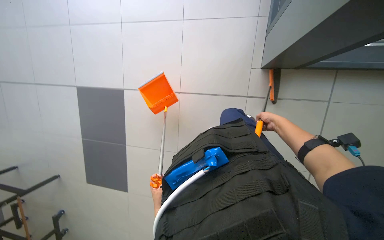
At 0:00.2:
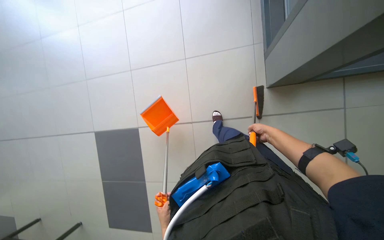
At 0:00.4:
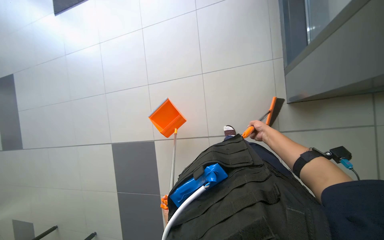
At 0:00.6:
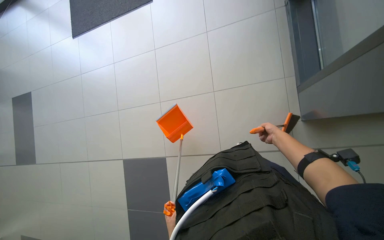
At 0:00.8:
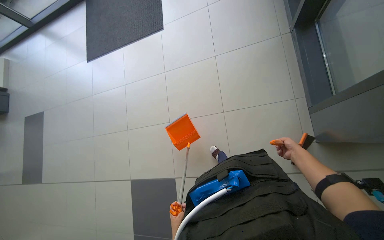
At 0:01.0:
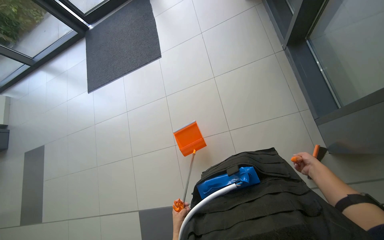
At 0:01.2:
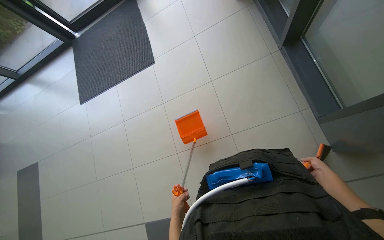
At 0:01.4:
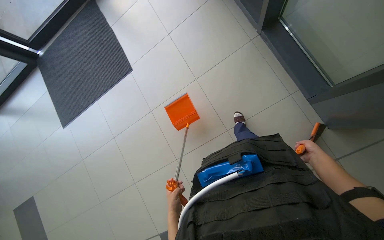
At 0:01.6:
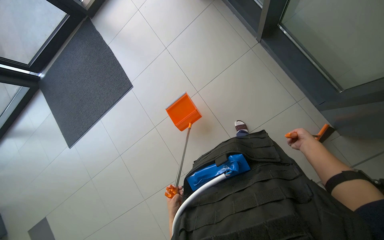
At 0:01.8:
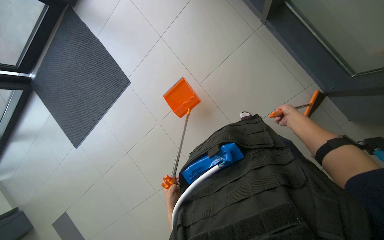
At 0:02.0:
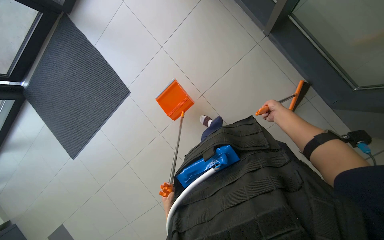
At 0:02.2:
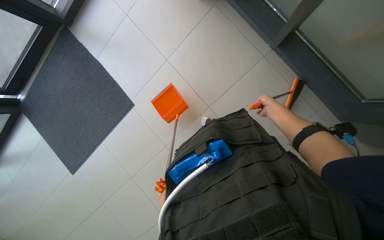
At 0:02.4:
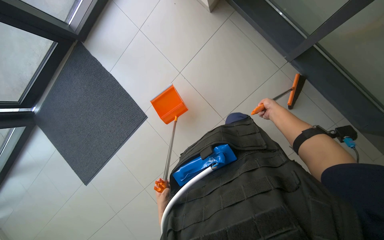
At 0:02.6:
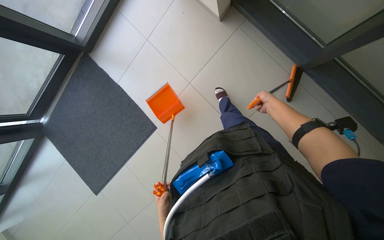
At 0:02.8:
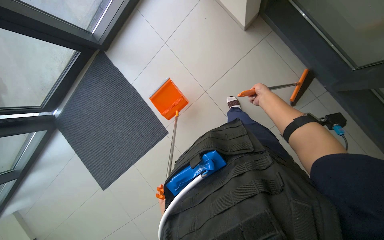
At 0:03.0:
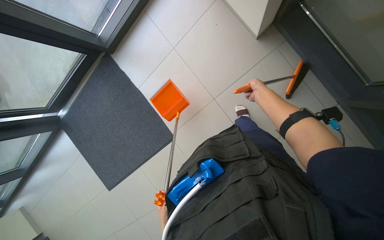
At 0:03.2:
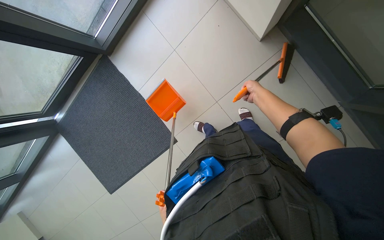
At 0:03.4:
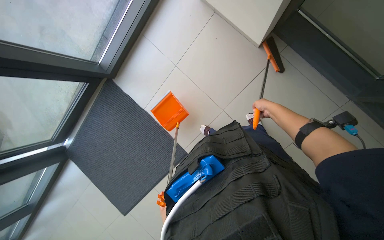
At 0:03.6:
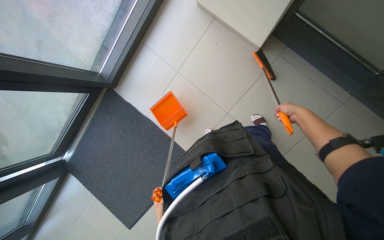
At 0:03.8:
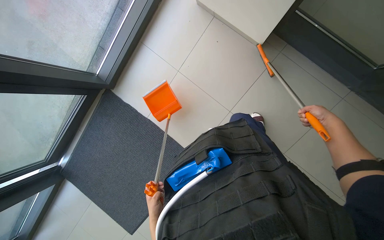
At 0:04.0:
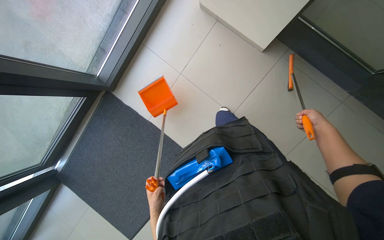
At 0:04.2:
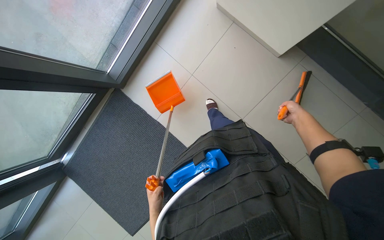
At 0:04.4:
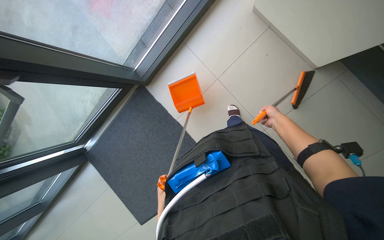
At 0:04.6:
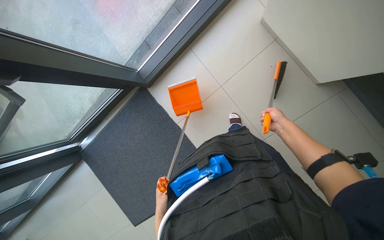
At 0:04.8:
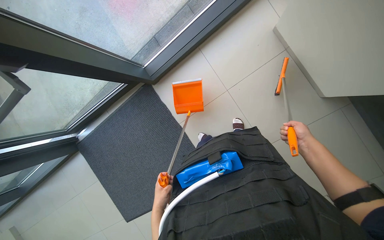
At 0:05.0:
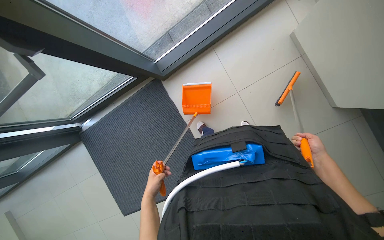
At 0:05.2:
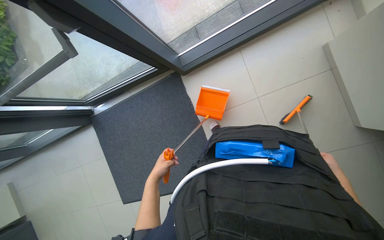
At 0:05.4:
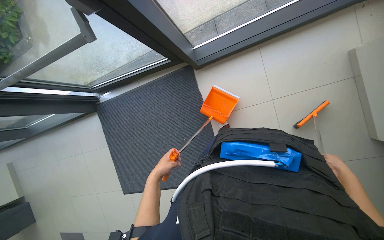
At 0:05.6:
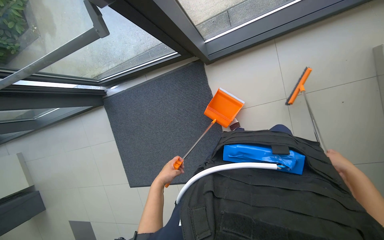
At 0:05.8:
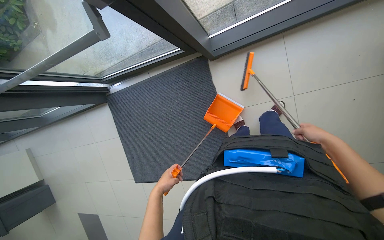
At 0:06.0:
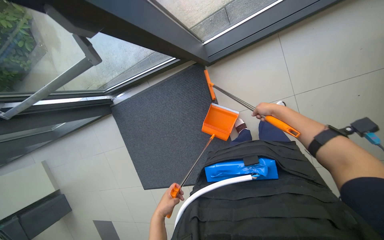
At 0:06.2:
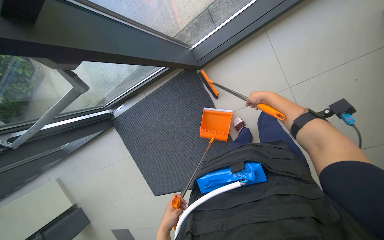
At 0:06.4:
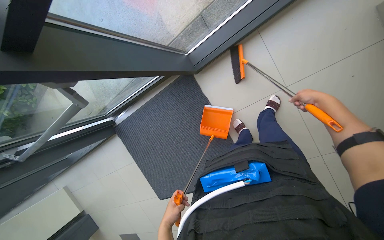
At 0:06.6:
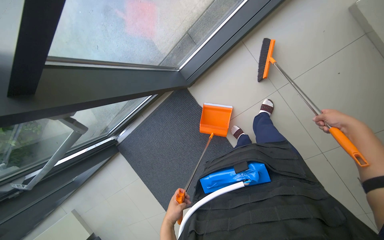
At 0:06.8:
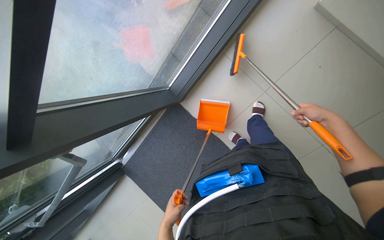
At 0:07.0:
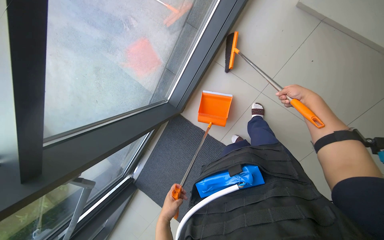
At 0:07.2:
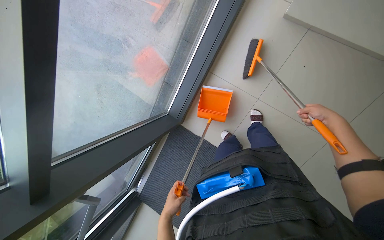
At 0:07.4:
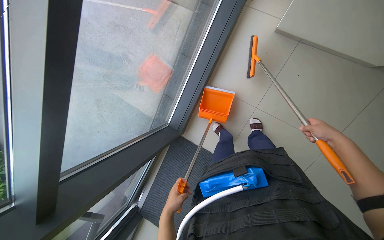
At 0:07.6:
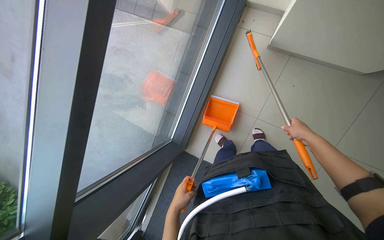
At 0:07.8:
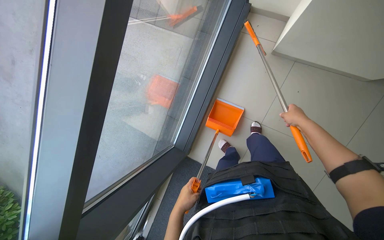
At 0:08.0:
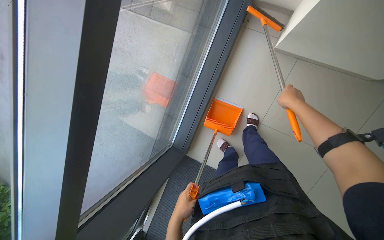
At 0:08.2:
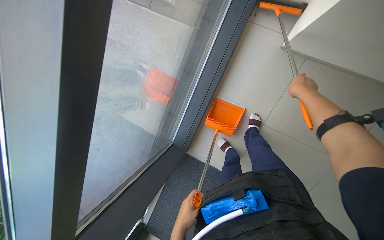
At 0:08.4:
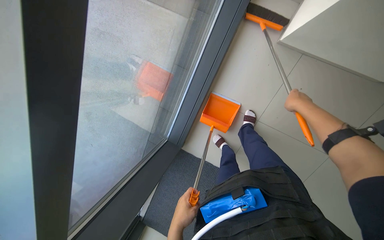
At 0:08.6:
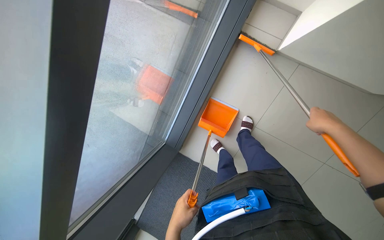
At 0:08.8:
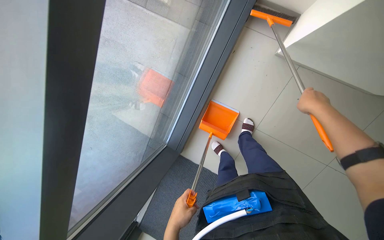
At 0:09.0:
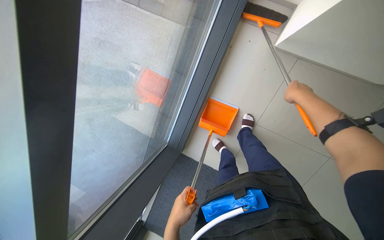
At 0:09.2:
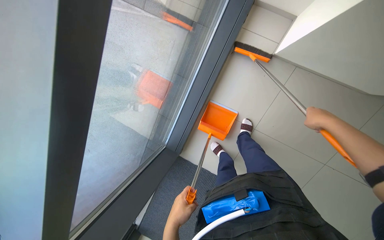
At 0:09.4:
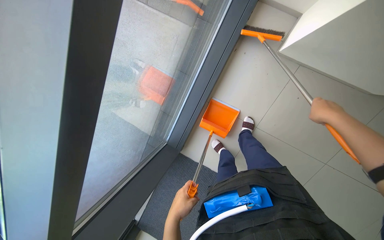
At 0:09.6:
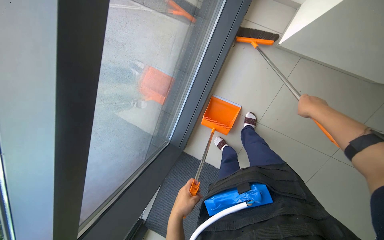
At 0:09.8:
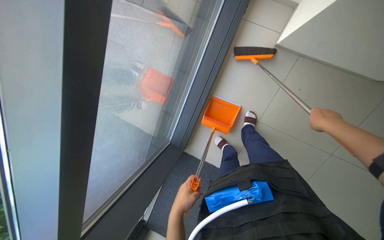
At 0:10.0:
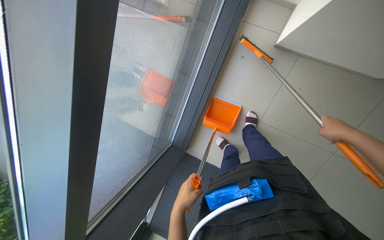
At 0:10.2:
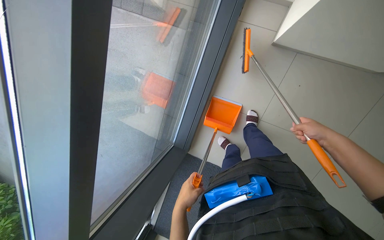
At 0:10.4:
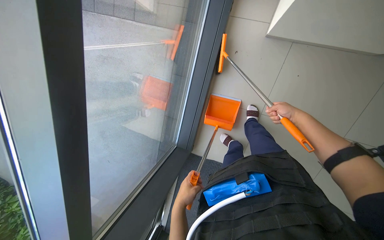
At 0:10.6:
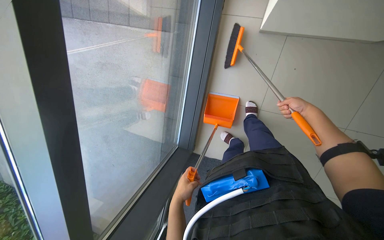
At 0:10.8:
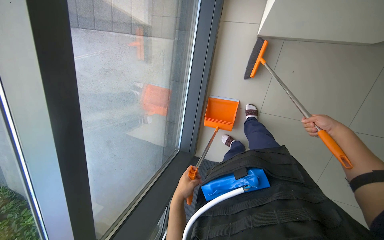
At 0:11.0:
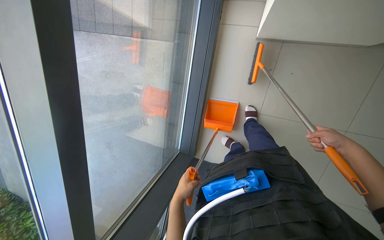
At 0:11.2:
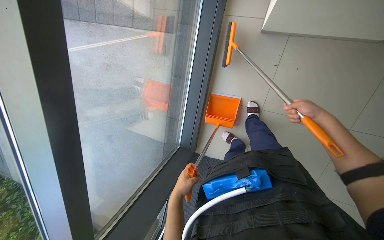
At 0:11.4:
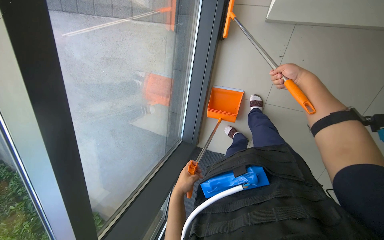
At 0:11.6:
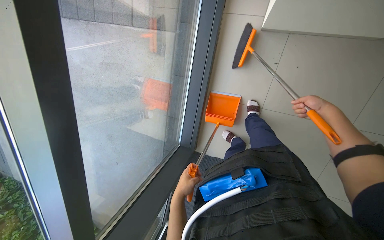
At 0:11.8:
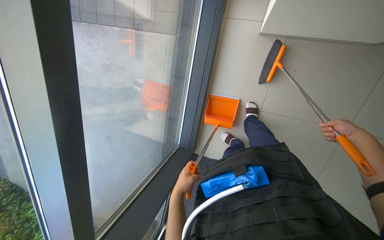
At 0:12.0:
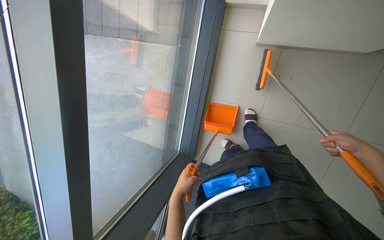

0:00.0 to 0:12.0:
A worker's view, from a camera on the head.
Job: sweeping floor.
The whole recording: Sweeping floor with dustpan. The worker sweeps debris from the floor using a long-handled brush and collects it with a dustpan.
0:00.0 to 0:01.6: The view tilts about 15 degrees upward. The scene rotates counterclockwise by about 40 degrees.
0:01.6 to 0:03.0: The wearer moves some 60 cm.
0:03.0 to 0:04.4: The wearer looks roughly 15 degrees further upward. The left hand shifts about 15 cm up the picture, while the right hand moves farther from the camera, roughly 35 cm.
0:04.4 to 0:06.0: The head rotates about 30 degrees to the left. The right hand reaches some 10 cm to the right, then returns. Meanwhile the left hand moves some 5 cm up the picture and comes back.
0:06.0 to 0:07.6: The wearer looks roughly 25 degrees further upward. The scene turns approximately 45 degrees counterclockwise in the picture.
0:07.6 to 0:09.0: The right hand goes up and down the picture, about 15 cm each way, reversing 2 times.
0:09.0 to 0:10.4: The right hand shifts roughly 20 cm farther from the camera, down the picture and to the right.
0:10.4 to 0:12.0: The right hand moves up and down the picture over roughly 25 cm, changing direction 2 times.

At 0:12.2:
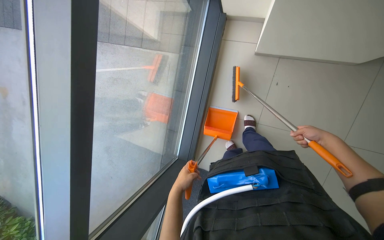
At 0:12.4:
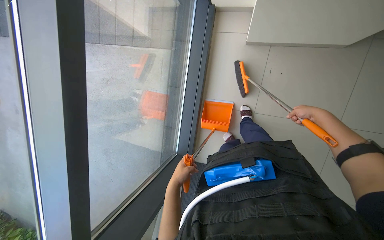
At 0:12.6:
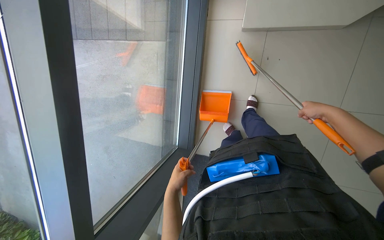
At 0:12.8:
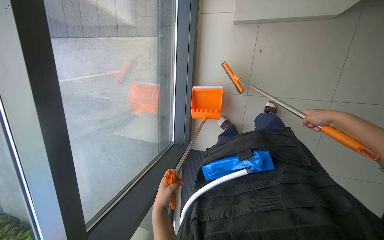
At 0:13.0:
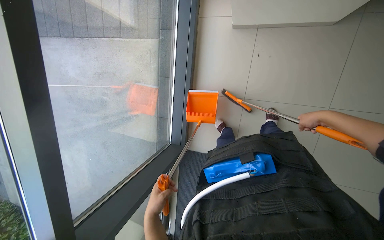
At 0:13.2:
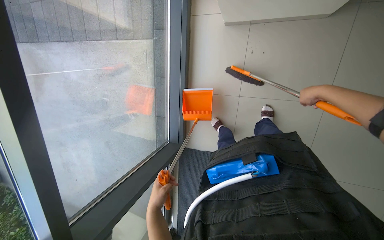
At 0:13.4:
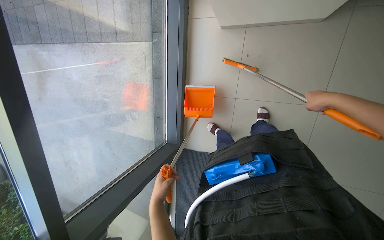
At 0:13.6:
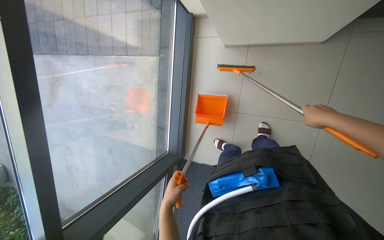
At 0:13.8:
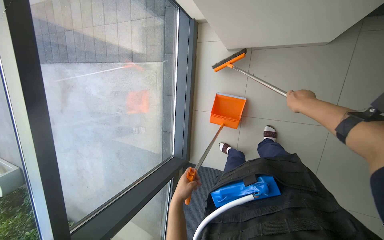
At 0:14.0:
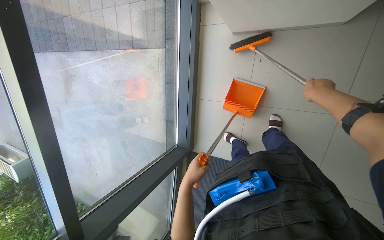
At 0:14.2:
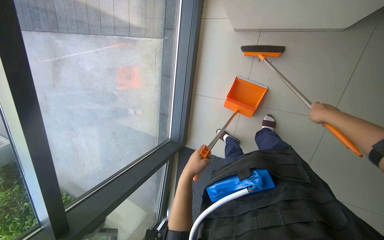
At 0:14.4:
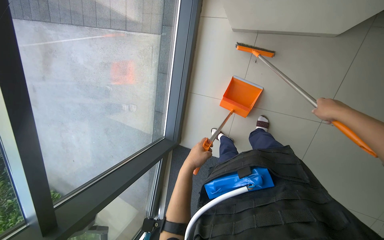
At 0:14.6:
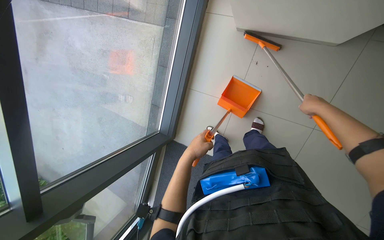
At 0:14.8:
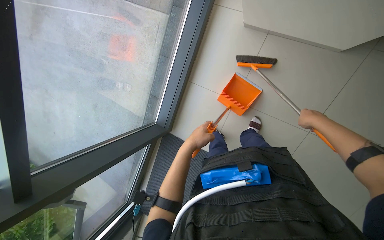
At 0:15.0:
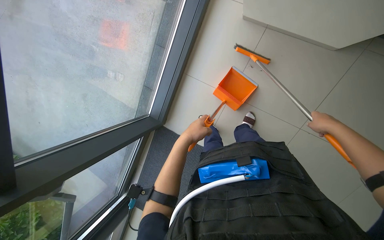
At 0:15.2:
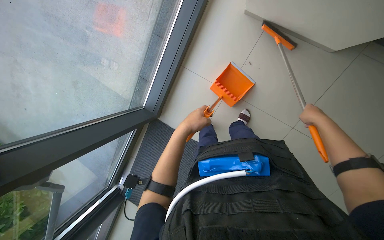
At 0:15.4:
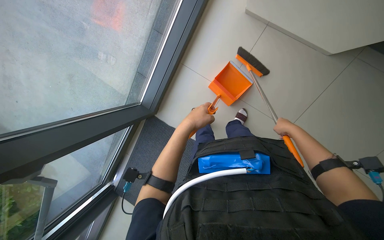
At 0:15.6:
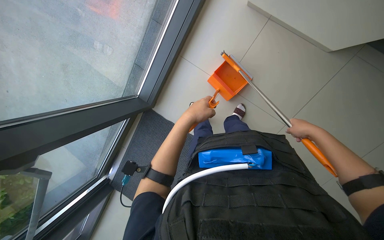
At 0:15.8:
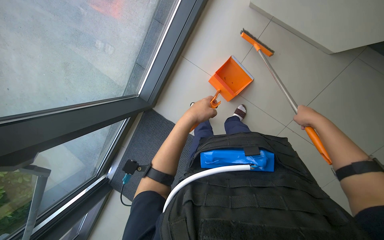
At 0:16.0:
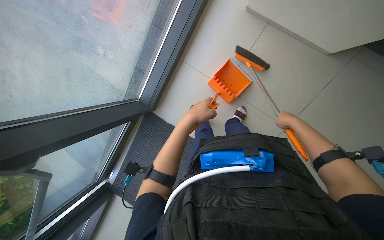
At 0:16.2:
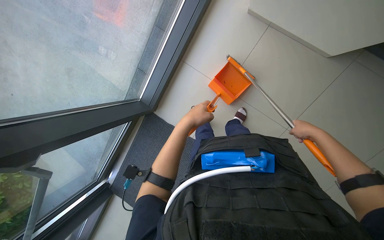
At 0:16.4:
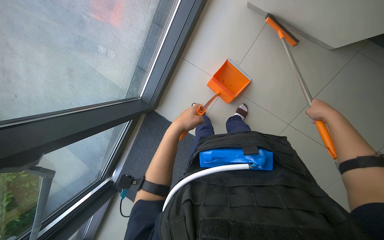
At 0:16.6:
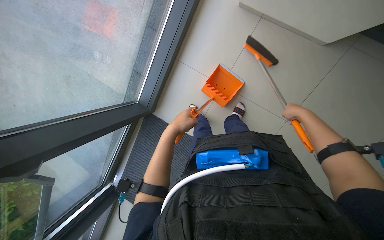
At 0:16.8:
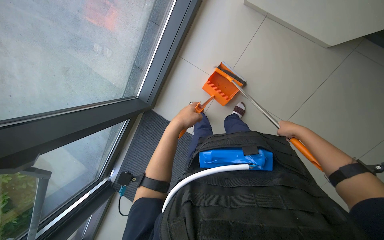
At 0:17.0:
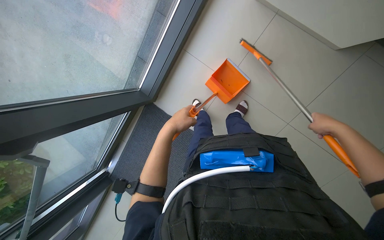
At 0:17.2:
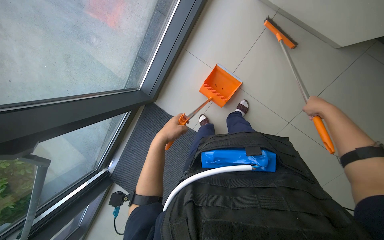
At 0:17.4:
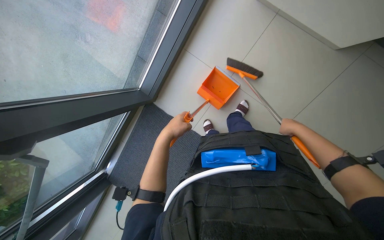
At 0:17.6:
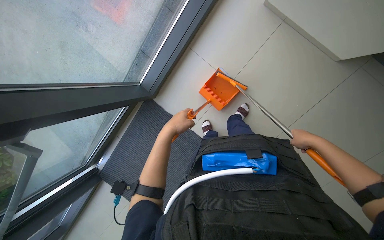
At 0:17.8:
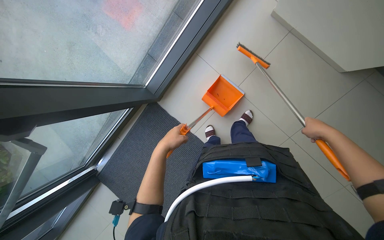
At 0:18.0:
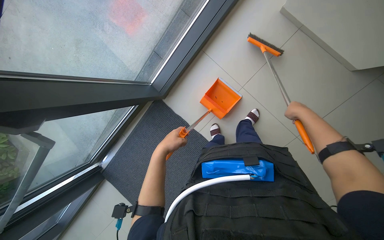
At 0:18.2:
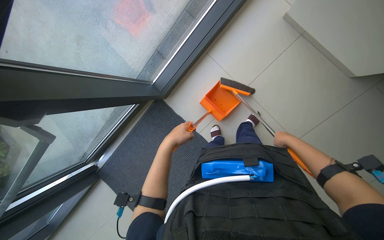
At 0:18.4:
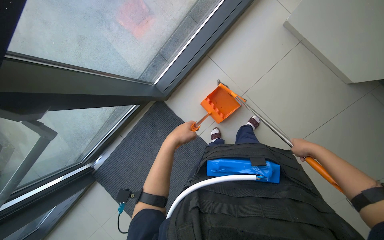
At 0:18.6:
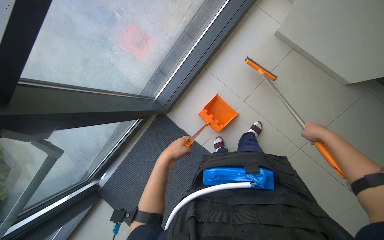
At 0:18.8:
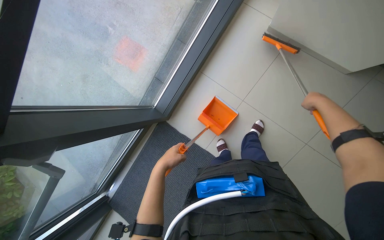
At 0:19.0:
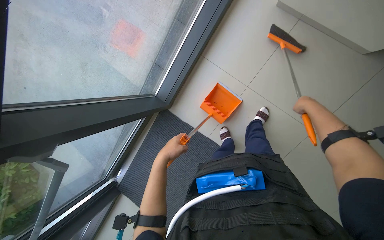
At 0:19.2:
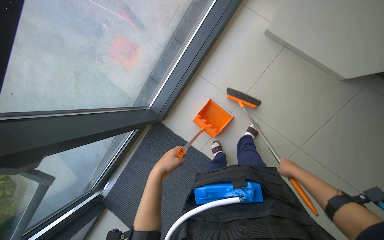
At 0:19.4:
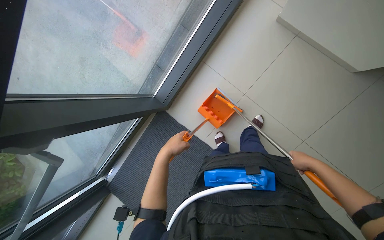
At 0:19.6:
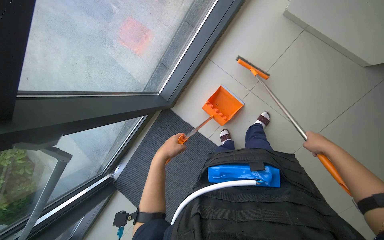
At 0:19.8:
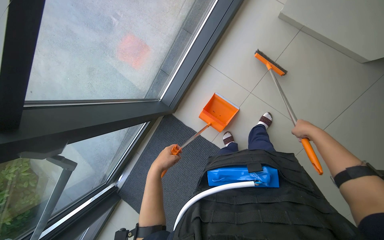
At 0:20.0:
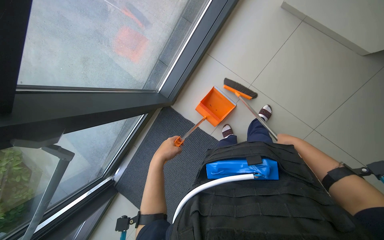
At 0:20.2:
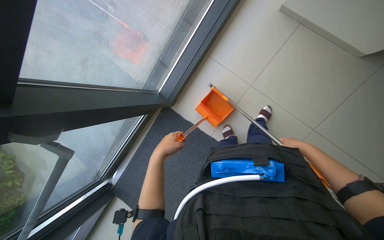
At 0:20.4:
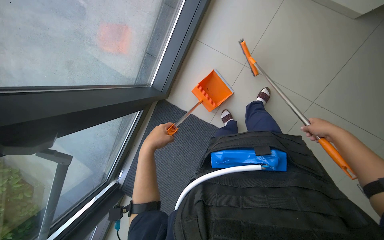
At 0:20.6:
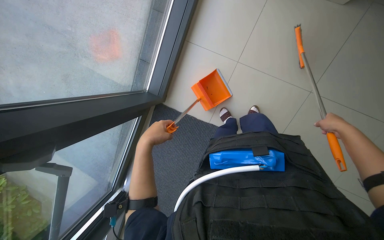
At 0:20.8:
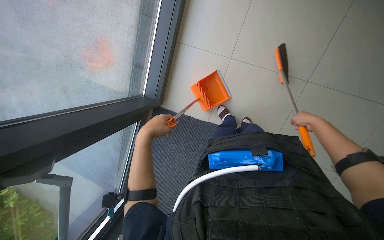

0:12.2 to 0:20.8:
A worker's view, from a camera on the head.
Job: sweeping floor.
The whole recording: Sweeping floor with dustpan. The worker sweeps debris from the floor using a long-handled brush and collects it with a dustpan.
0:12.2 to 0:13.6: The right hand shifts roughly 15 cm nearer to the camera.
0:13.6 to 0:15.0: The left hand goes approximately 20 cm up the picture and to the right.
0:15.0 to 0:16.6: The right hand goes left and right, about 10 cm each way, reversing 2 times.
0:16.6 to 0:18.0: The left hand is displaced down the picture by roughly 10 cm. The right hand goes nearer and farther, roughly 15 cm each way, reversing 3 times.
